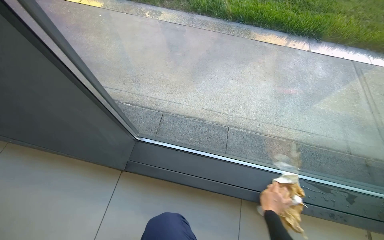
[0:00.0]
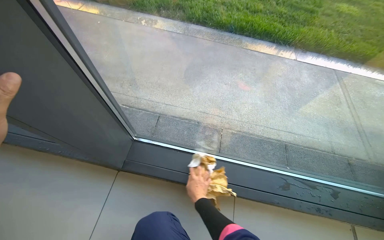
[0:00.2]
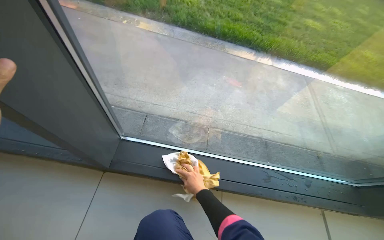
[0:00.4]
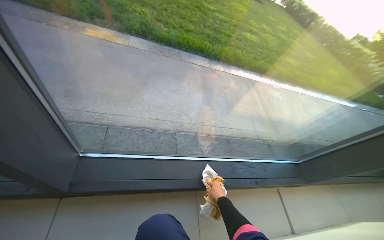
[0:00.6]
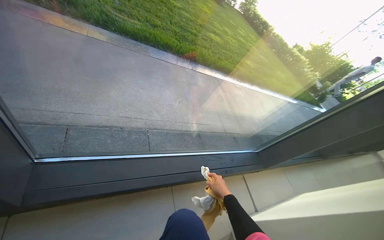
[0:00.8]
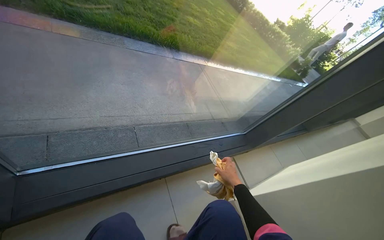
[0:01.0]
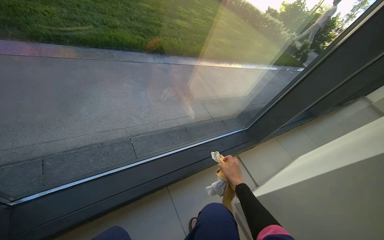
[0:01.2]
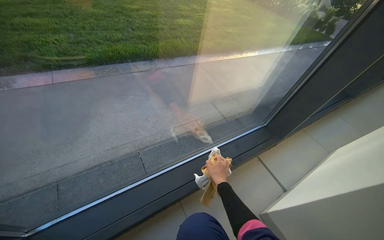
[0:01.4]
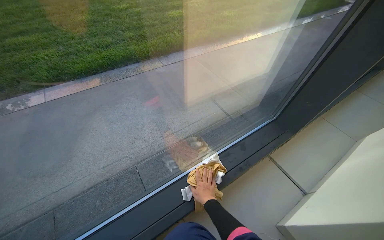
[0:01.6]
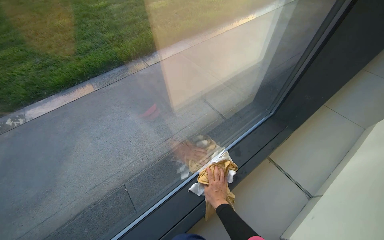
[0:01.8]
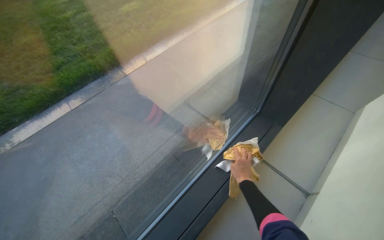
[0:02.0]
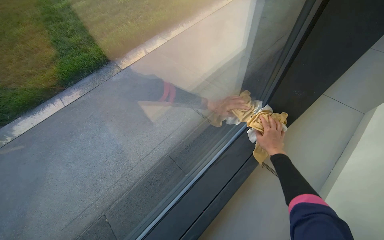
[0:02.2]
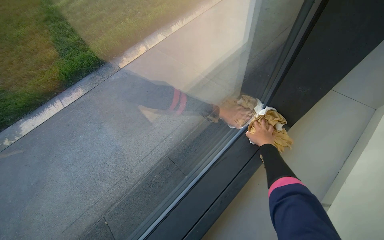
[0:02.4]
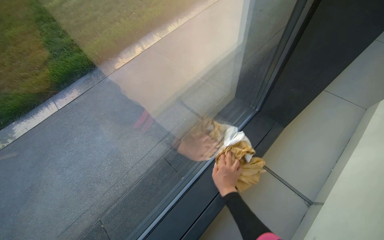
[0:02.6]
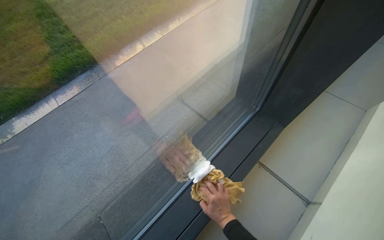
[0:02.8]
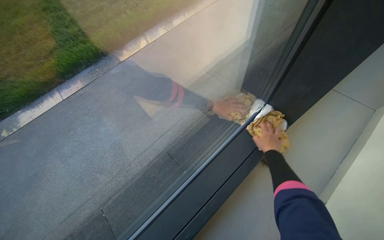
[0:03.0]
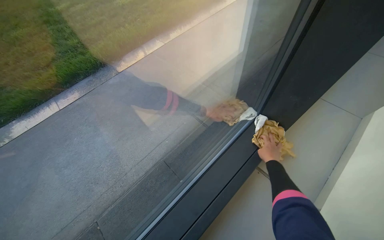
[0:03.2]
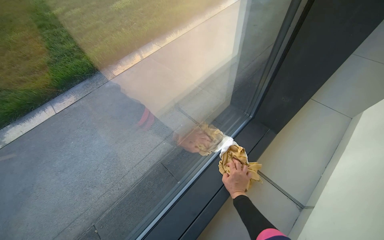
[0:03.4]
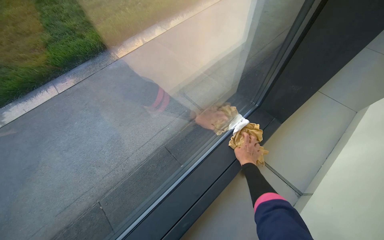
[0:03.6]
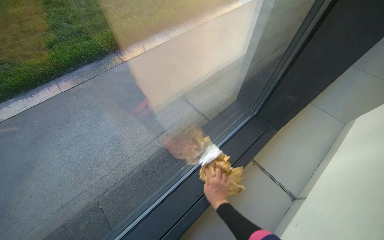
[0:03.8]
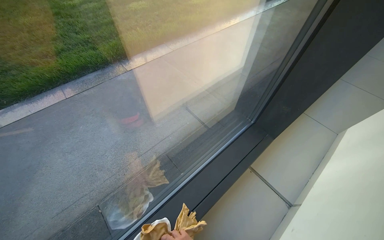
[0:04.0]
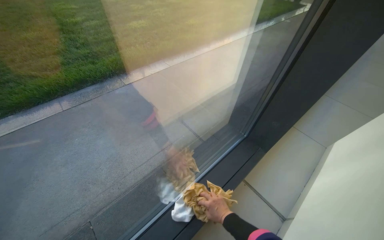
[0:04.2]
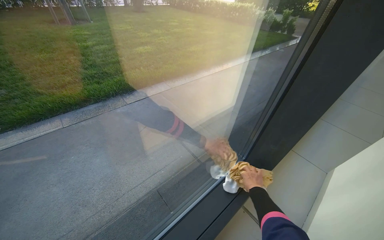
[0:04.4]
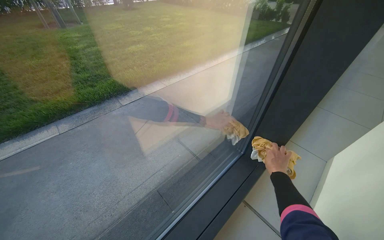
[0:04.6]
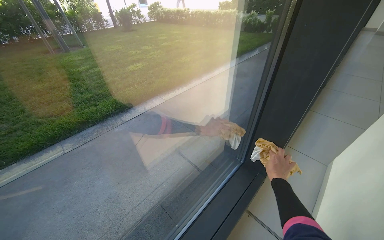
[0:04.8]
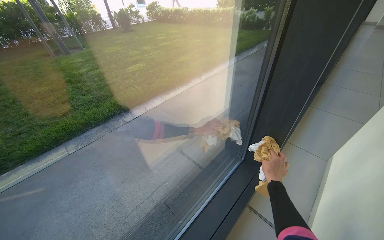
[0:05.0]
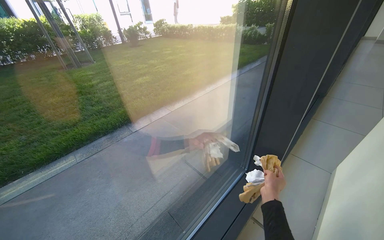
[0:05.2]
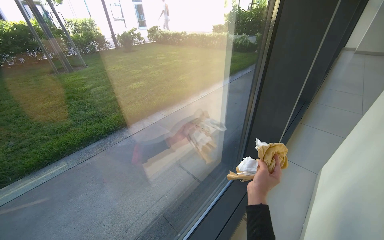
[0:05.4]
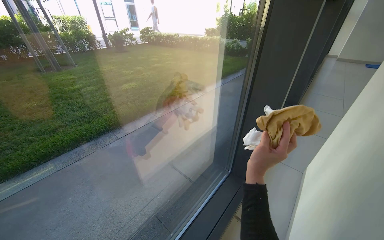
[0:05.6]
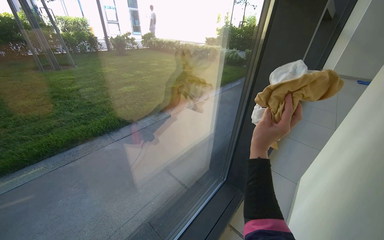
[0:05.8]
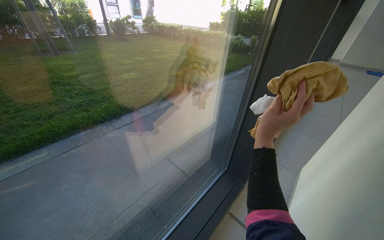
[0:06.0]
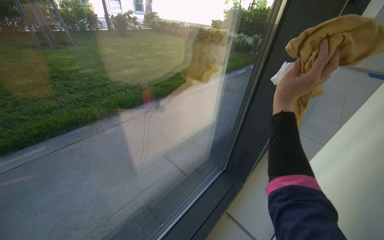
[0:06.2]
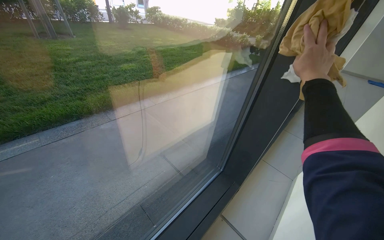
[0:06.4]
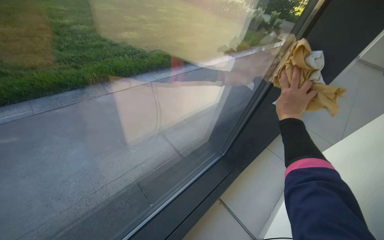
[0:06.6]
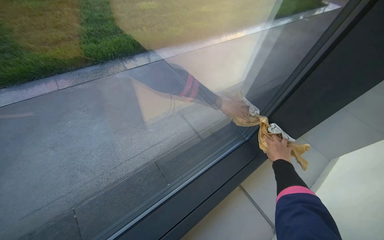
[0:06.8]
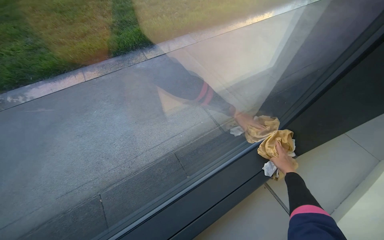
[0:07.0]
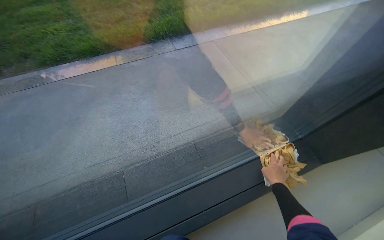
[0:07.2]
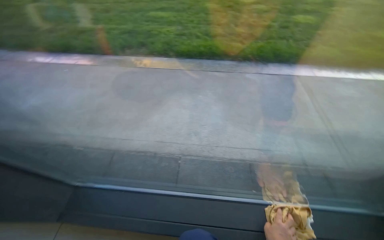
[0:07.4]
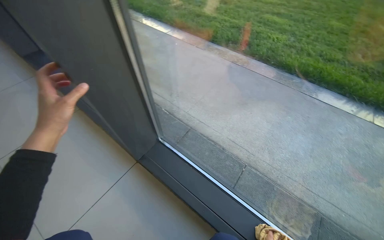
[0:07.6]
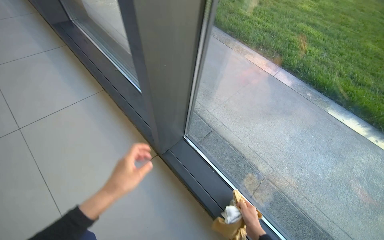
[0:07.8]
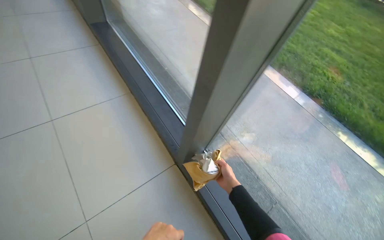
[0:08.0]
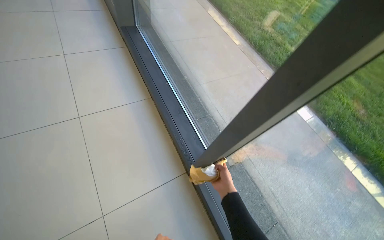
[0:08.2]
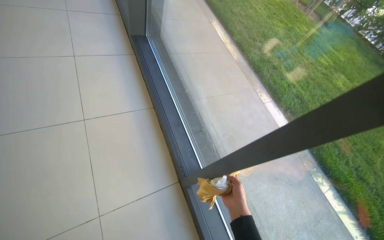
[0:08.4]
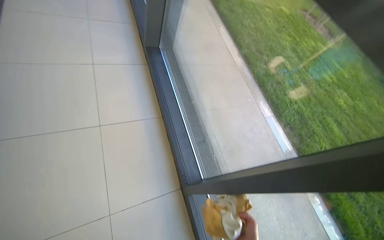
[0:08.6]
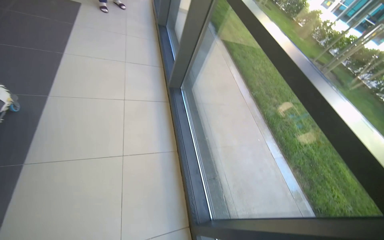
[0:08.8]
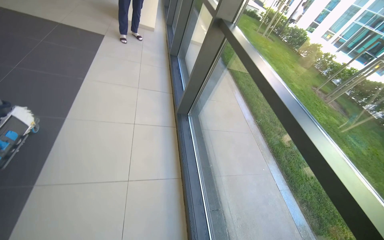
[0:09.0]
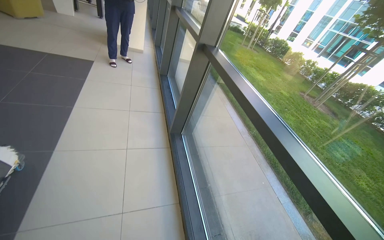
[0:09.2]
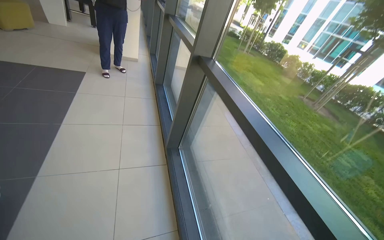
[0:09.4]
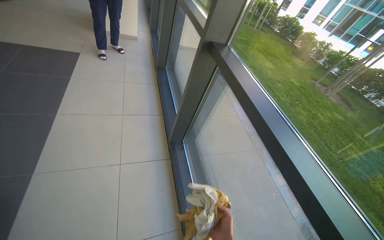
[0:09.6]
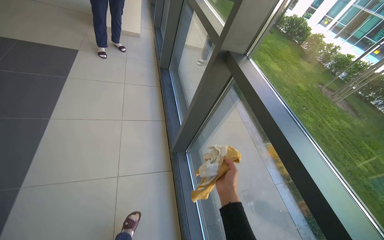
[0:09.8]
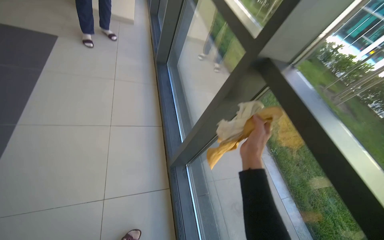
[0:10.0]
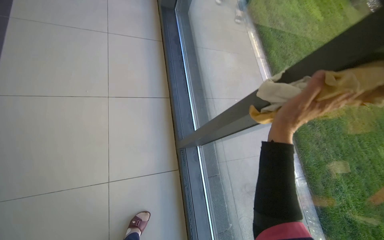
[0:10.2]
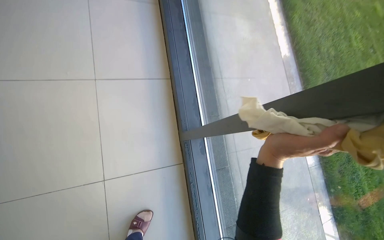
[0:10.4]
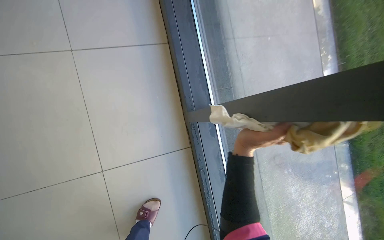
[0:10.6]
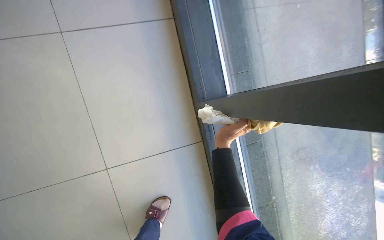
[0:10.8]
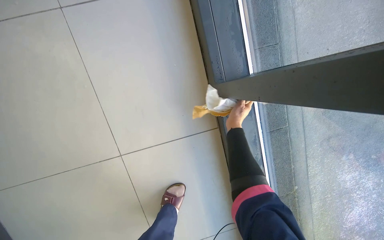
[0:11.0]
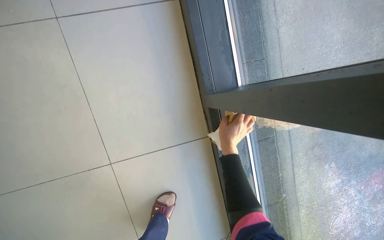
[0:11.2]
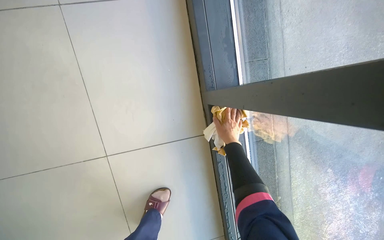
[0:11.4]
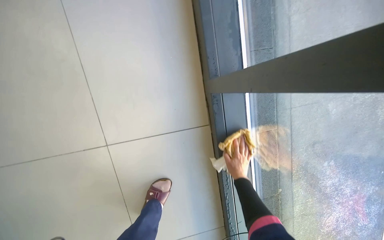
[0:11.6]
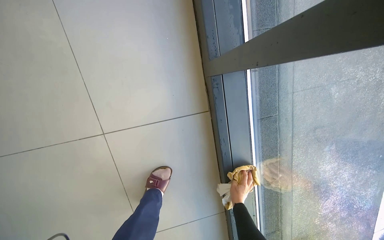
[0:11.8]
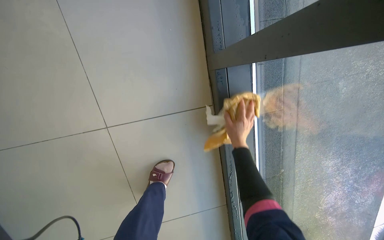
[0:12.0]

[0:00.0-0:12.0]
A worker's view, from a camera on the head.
Job: cleaning windows.
The whole recording: Wiping window frames and glass. The worker wipes the window frames and glass with a cloth.
0:00.0 to 0:01.6: The wearer looks some 45 degrees further to the right.
0:01.6 to 0:03.0: The right hand goes left and right, approximately 25 cm each way, reversing 2 times.
0:03.0 to 0:04.4: The view tips upward by about 20 degrees.
0:04.4 to 0:06.0: The right hand travels up the picture and nearer to the camera by roughly 40 cm.
0:06.0 to 0:07.6: The head turns to the left by roughly 85 degrees. The view tilts some 15 degrees downward.
0:07.6 to 0:09.0: The head travels some 90 cm. The view tilts approximately 15 degrees upward. Everything in view rotates approximately 45 degrees clockwise.
0:09.0 to 0:10.4: The camera is carried about 1.5 m. The wearer looks about 30 degrees further downward.
0:10.4 to 0:12.0: The wearer looks roughly 30 degrees further downward. The right hand swings up and down the picture, roughly 30 cm each way, with 2 reversals.

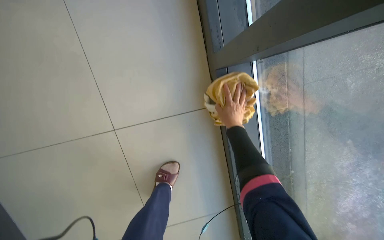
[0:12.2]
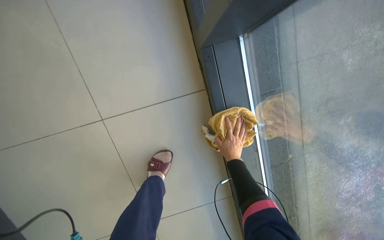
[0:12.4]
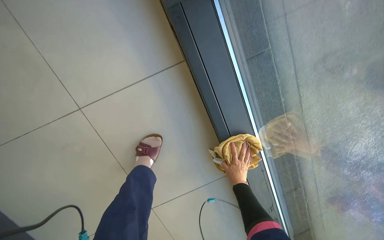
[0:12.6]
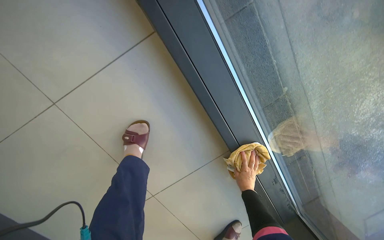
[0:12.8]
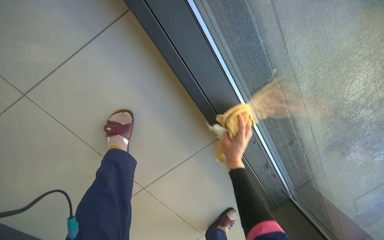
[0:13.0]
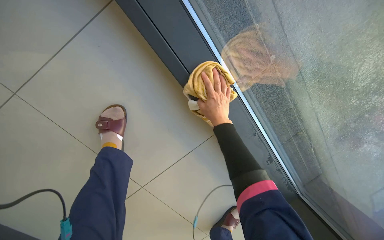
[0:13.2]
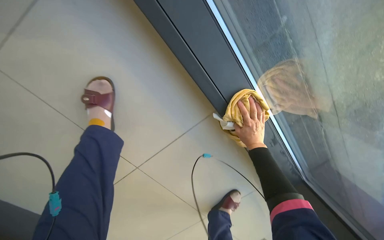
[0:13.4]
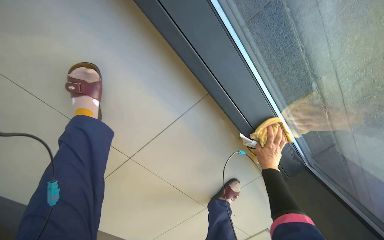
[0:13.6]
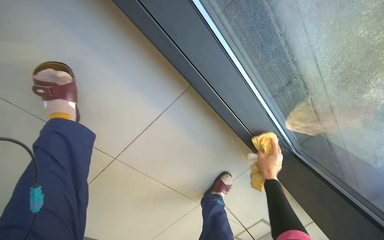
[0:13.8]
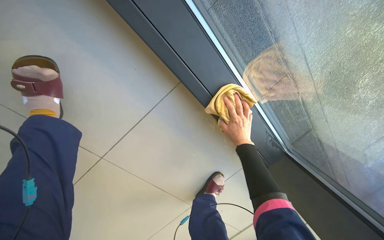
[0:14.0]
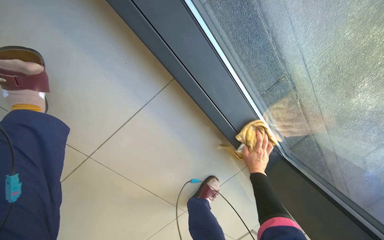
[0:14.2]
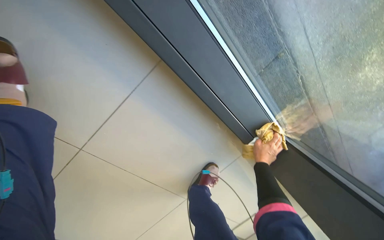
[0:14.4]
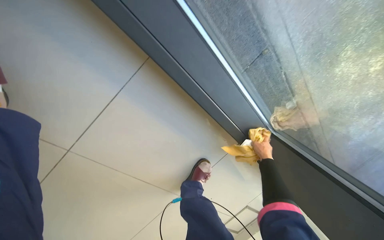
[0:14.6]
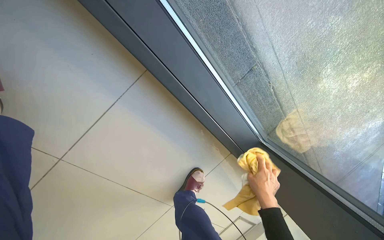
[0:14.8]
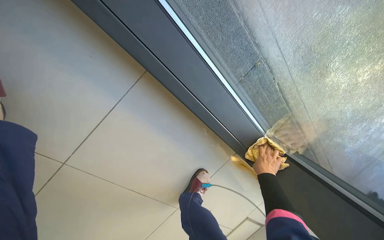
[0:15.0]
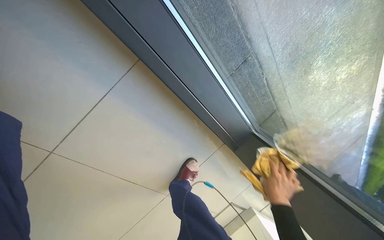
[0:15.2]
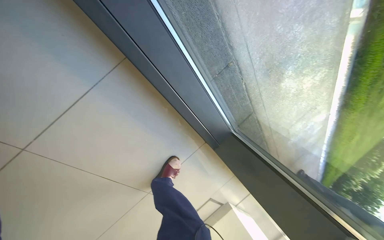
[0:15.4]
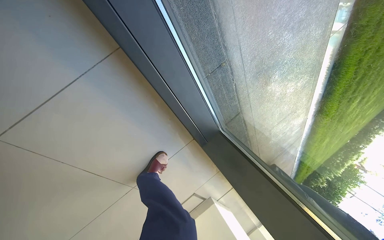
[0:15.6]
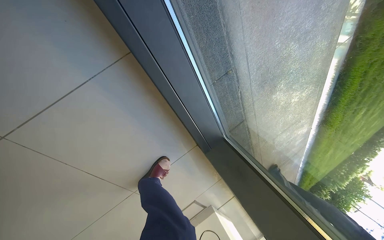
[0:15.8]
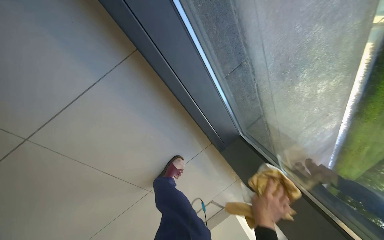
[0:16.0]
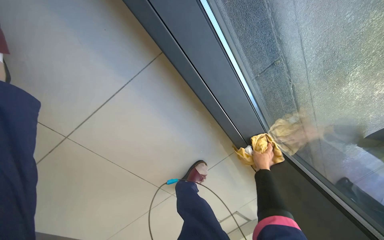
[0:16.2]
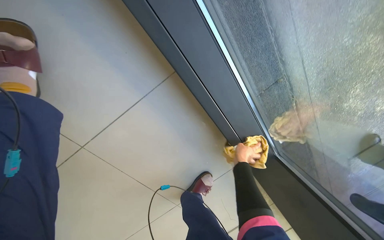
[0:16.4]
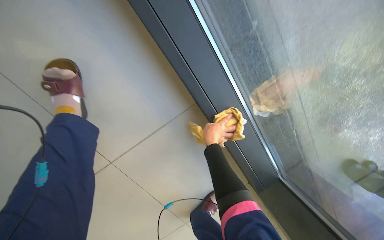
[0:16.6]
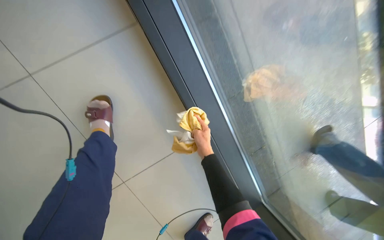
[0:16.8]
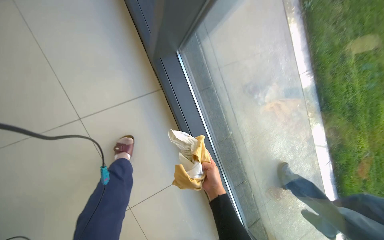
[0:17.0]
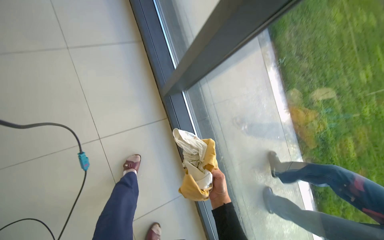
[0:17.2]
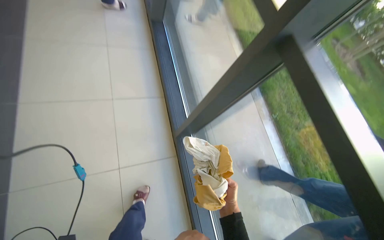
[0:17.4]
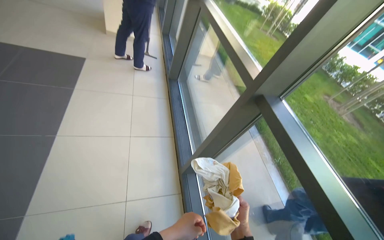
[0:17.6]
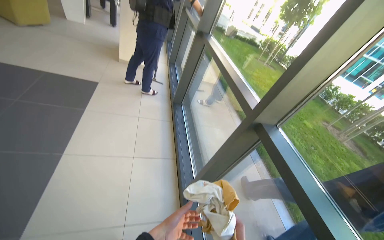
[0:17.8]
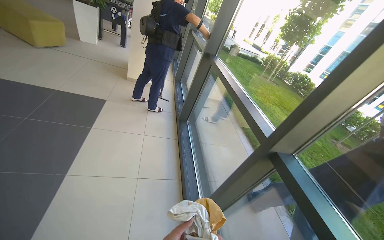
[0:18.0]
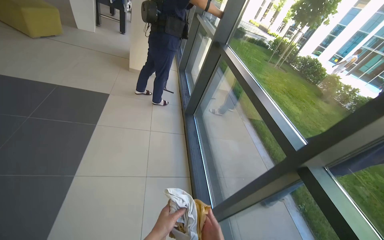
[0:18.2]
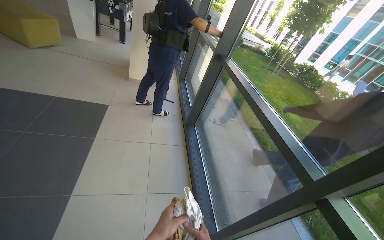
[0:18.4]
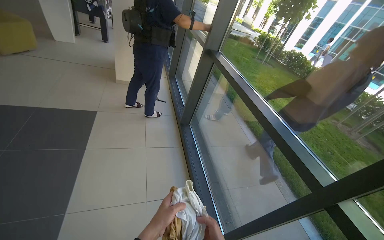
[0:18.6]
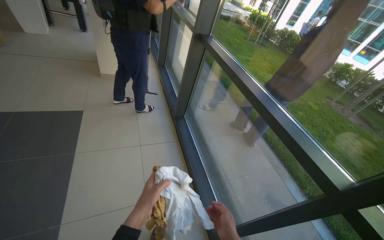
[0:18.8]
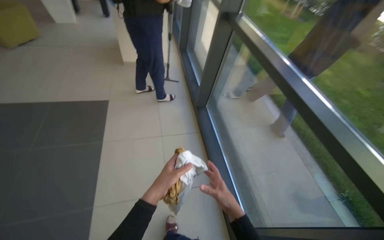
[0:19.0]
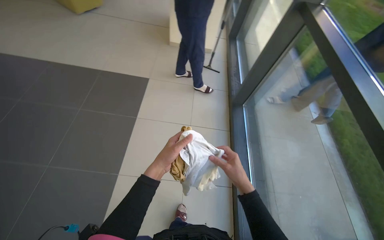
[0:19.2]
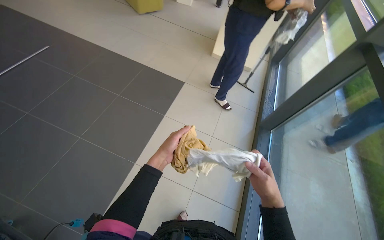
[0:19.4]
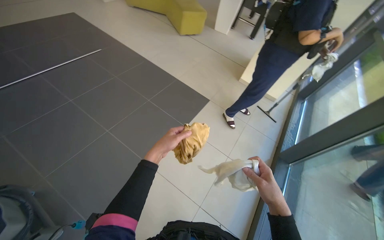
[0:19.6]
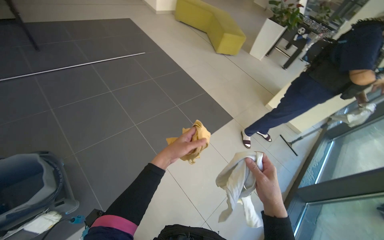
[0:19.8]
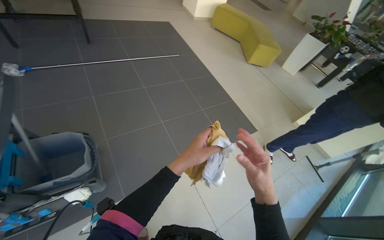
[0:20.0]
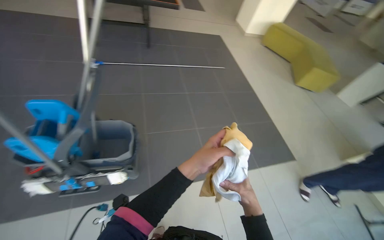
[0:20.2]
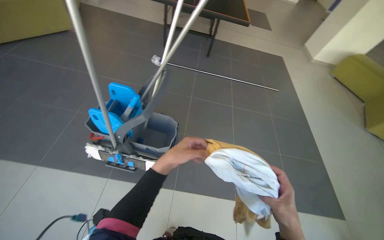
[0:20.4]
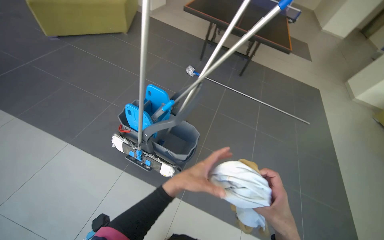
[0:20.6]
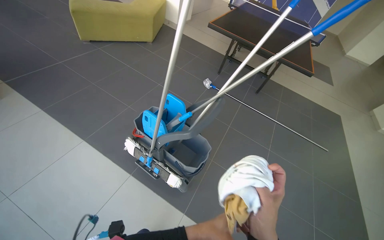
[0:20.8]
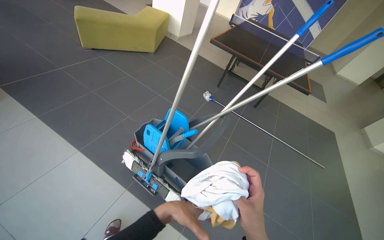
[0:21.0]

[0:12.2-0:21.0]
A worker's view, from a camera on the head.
Job: cleaning windows.
The whole recording: Wiping window frames and glass. The worker wipes the window frames and glass with a cloth.
0:12.2 to 0:13.6: The camera travels approximately 50 cm. The view tilts roughly 15 degrees downward. Everything in view rotates approximately 25 degrees counterclockwise.
0:13.6 to 0:15.2: The right hand shifts roughly 20 cm down the picture and nearer to the camera.
0:16.6 to 0:18.0: The camera travels roughly 1 m. The view tilts approximately 80 degrees upward.
0:18.0 to 0:19.6: The camera is carried approximately 40 cm. The wearer looks about 45 degrees further to the left.
0:19.6 to 0:21.0: The wearer moves approximately 50 cm. The wearer looks some 85 degrees further to the left. The camera pitches upward, by roughly 25 degrees.
